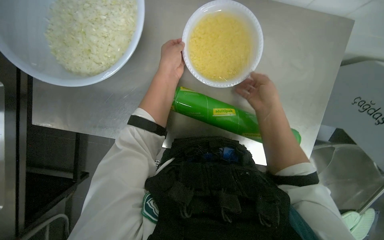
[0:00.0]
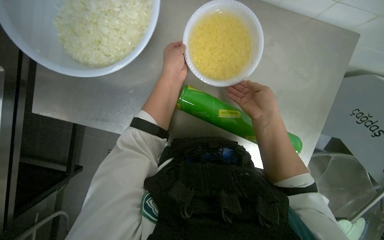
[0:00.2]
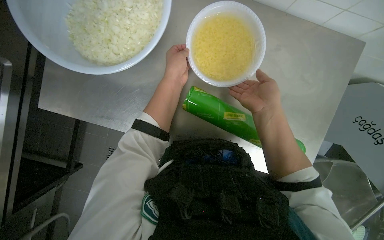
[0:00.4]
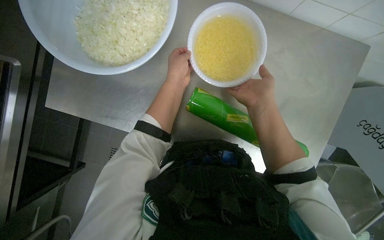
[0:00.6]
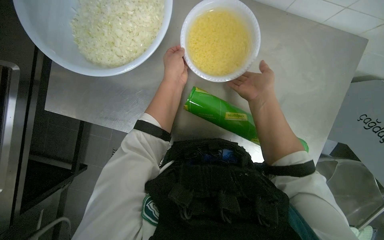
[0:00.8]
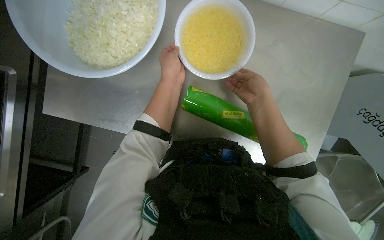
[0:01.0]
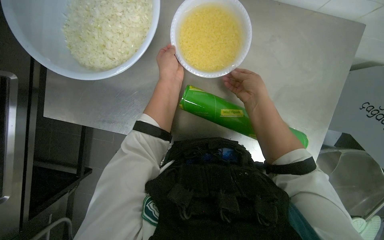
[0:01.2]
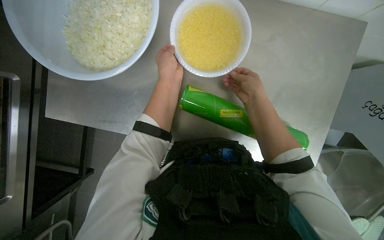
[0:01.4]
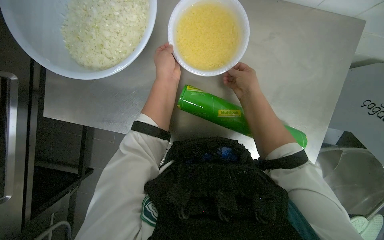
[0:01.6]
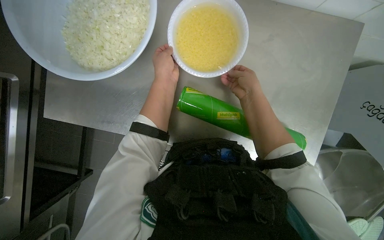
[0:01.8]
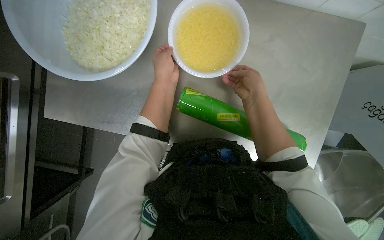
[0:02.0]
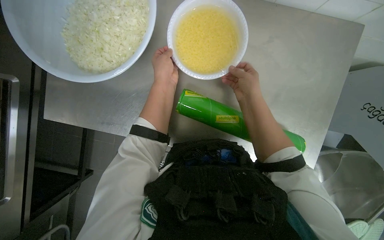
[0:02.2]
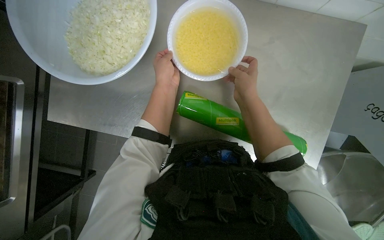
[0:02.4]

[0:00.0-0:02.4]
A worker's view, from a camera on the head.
Job: preparing food.
The whole recording: Covering bowl with plastic wrap. The worker unwraps plastic wrap and covers a bowl of chopped onions and other products.
1.2 to 2.4 s: The hands are busy where they are.

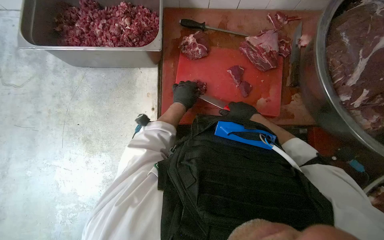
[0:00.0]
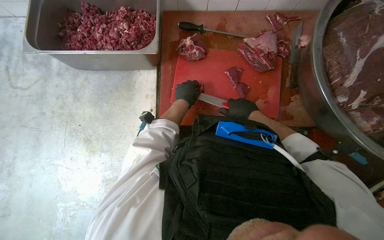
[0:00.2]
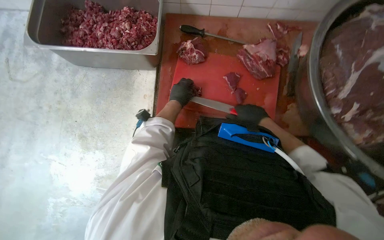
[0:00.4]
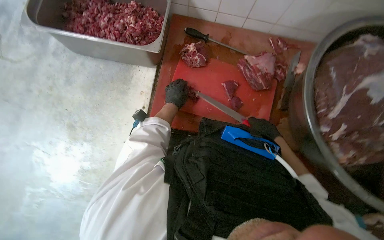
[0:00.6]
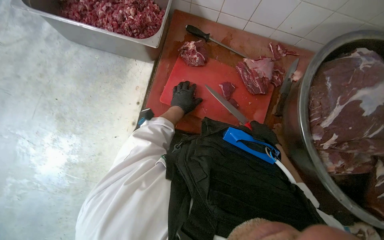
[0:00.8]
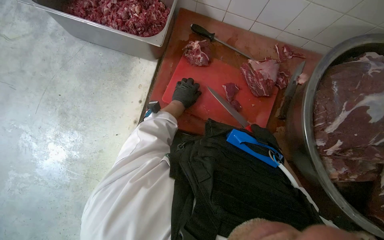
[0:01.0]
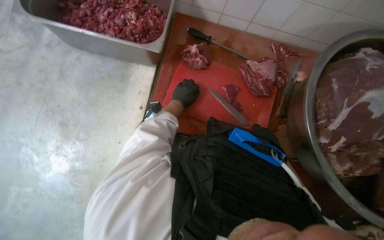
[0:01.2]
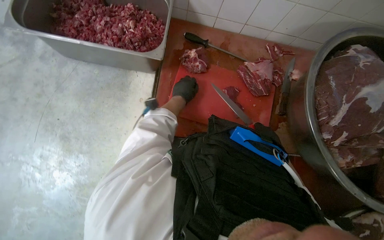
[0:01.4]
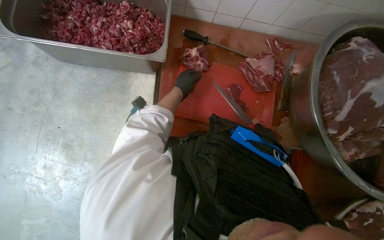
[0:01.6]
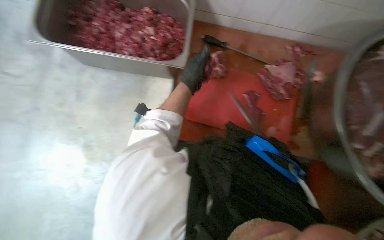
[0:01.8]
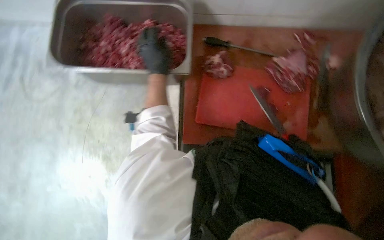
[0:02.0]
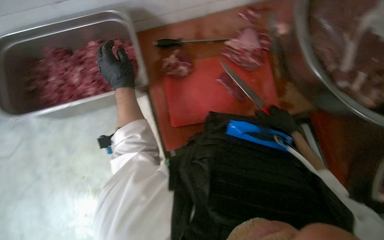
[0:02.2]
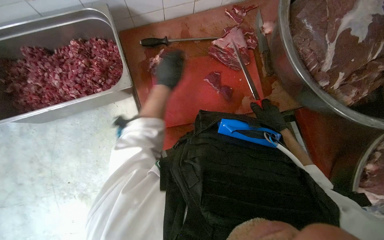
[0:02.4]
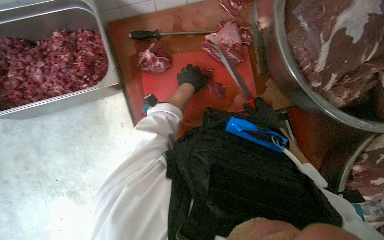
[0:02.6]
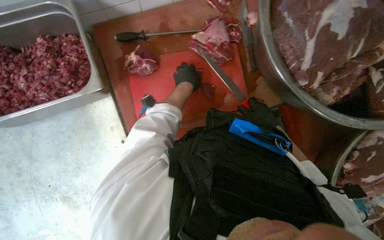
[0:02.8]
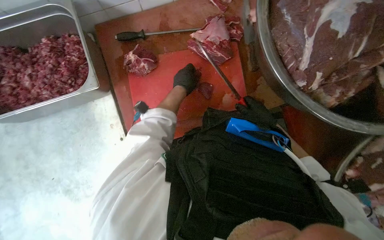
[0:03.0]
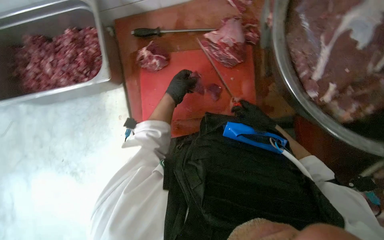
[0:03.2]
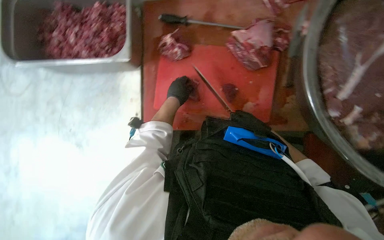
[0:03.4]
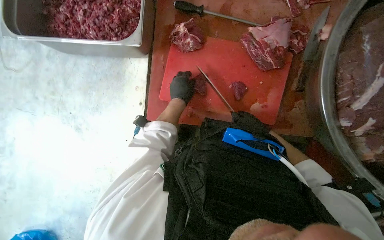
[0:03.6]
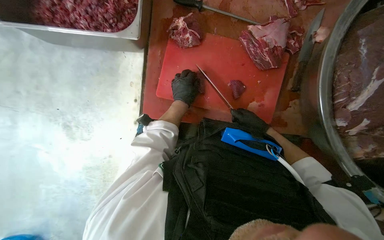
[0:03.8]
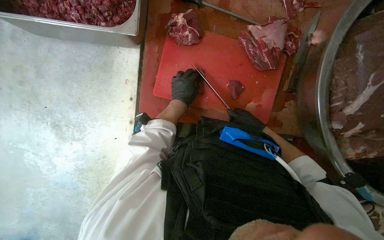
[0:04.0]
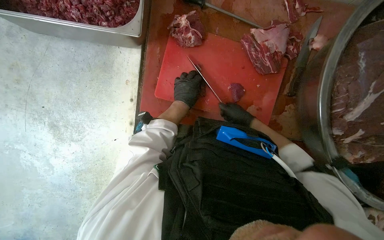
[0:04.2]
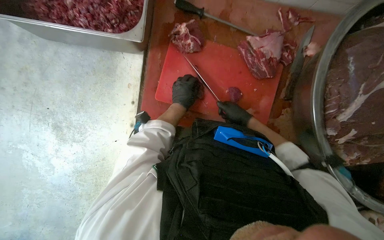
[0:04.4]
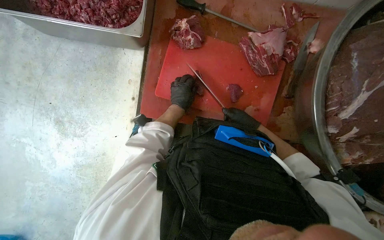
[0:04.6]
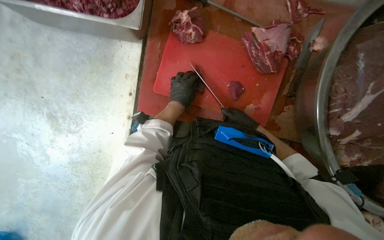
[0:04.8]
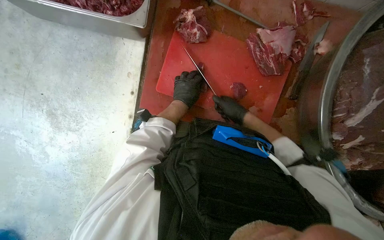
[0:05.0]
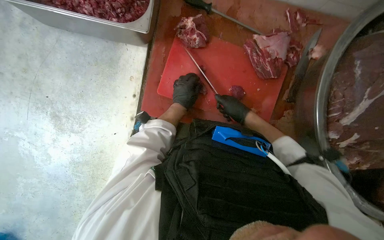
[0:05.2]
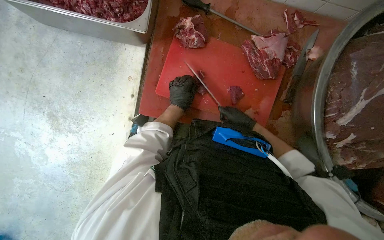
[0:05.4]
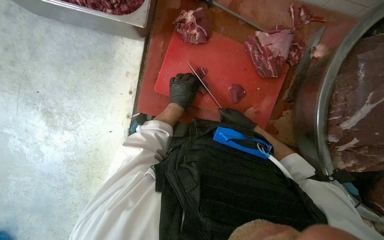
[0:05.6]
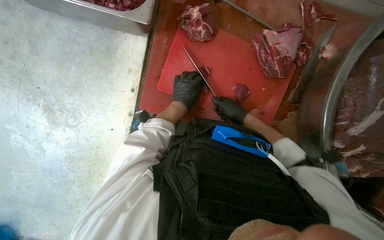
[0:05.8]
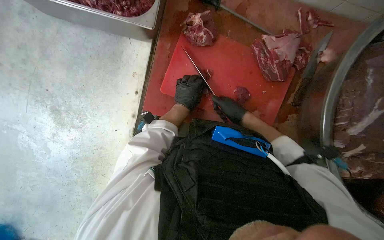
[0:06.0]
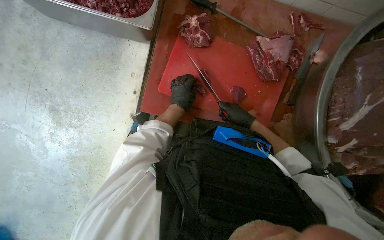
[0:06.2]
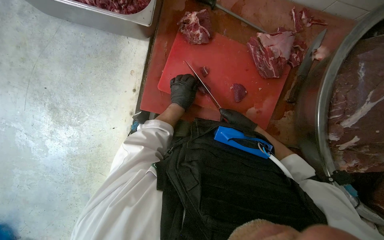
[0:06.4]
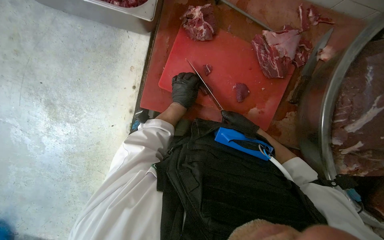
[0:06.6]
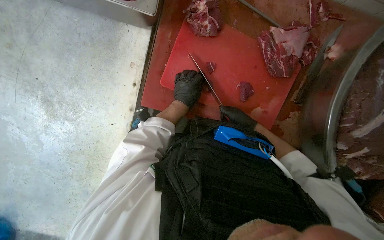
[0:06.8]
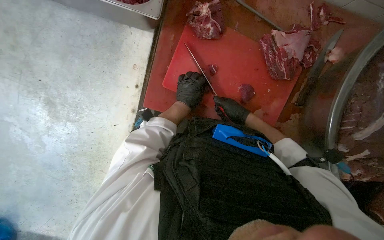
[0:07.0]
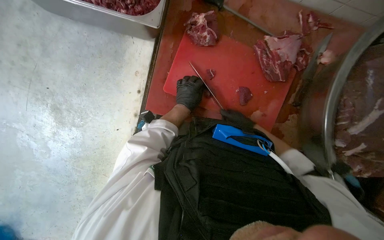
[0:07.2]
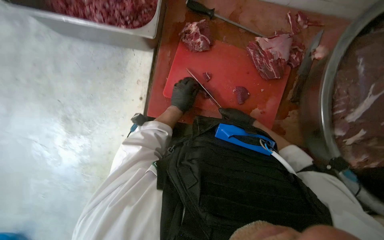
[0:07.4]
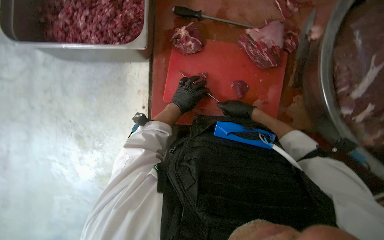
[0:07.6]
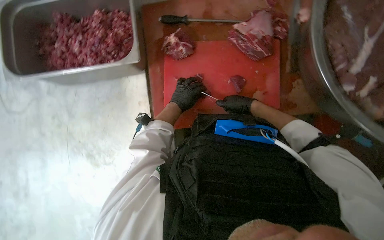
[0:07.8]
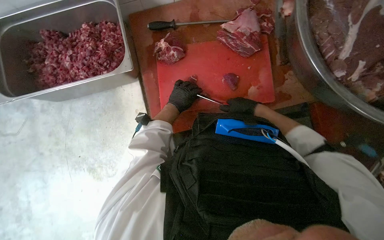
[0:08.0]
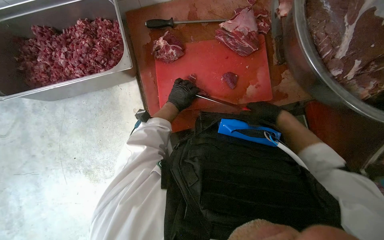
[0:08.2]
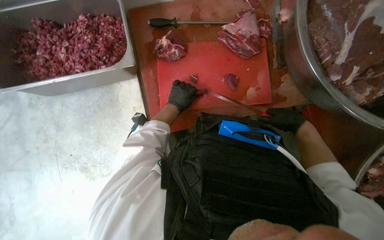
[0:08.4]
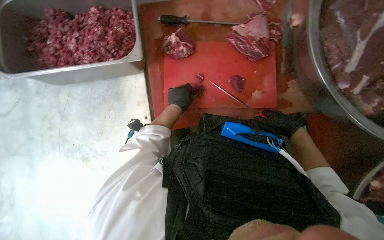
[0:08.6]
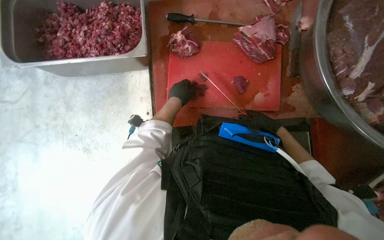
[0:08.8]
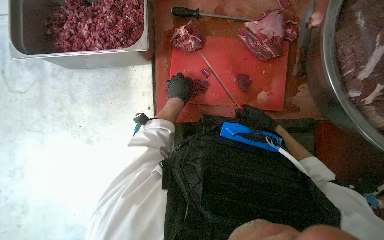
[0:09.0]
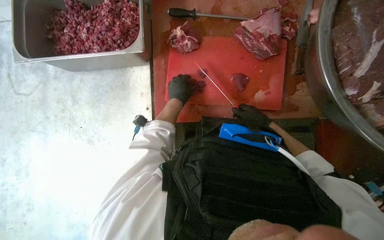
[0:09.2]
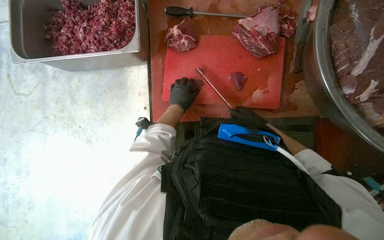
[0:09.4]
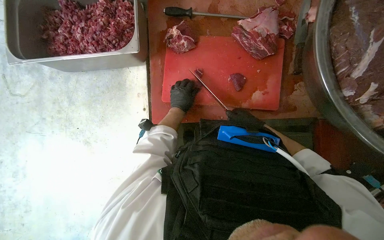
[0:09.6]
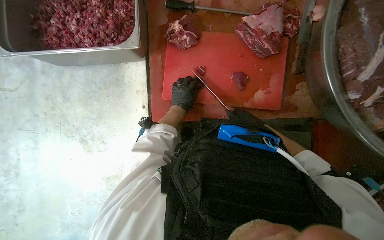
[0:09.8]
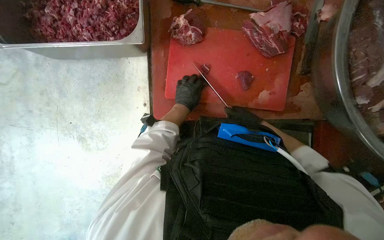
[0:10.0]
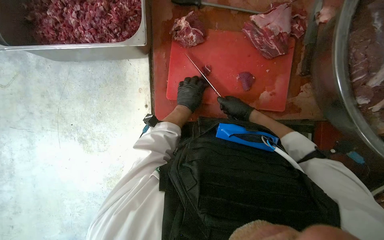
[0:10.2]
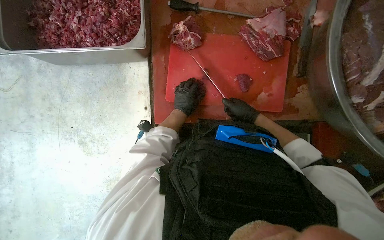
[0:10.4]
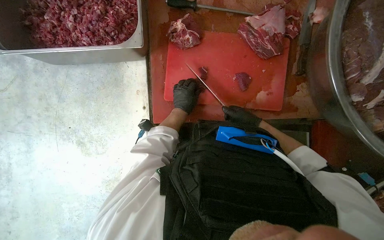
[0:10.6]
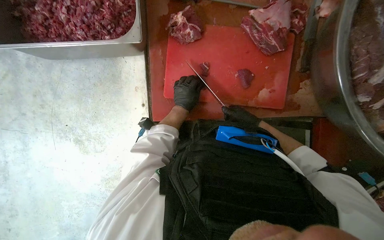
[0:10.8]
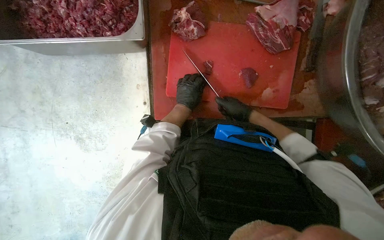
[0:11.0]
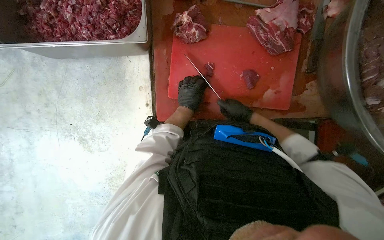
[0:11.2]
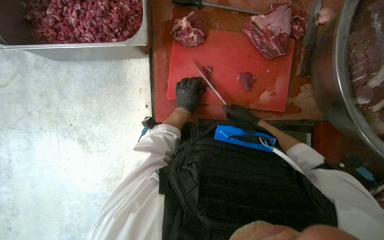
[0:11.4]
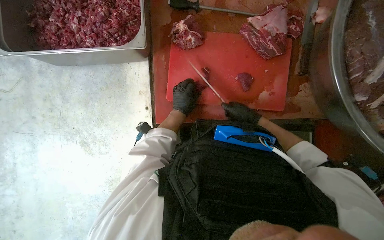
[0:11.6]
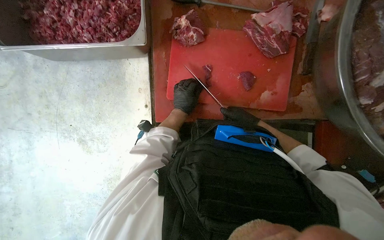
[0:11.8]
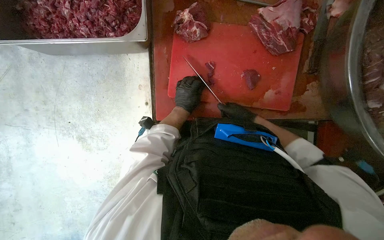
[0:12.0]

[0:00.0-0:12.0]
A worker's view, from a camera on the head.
Job: preparing food.
The whole recording: Cutting meat on a board. The worker cuts pieces of meat on a red chopping board with a knife.
3.0 to 4.4 s: The scene turns approximately 25 degrees clockwise in the picture.
4.4 to 6.0 s: The hands work in one place, with small movements.
10.4 to 12.0 s: The hands make small movements and keep their place.

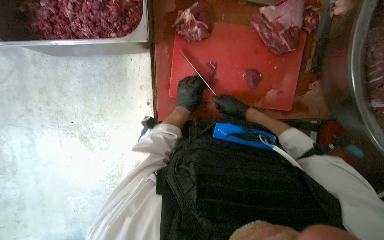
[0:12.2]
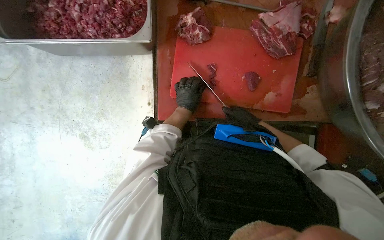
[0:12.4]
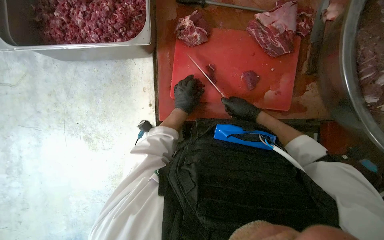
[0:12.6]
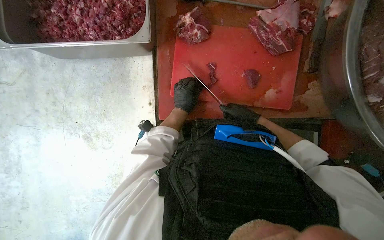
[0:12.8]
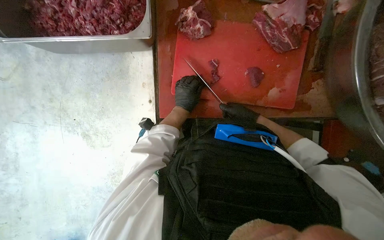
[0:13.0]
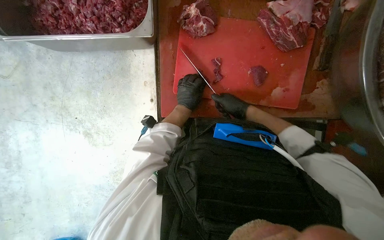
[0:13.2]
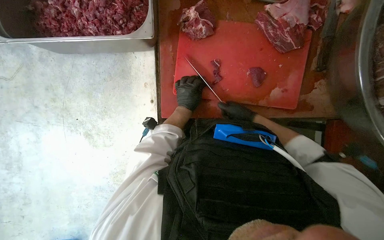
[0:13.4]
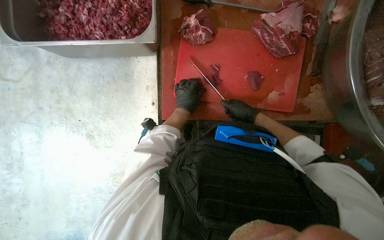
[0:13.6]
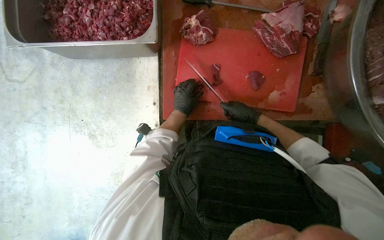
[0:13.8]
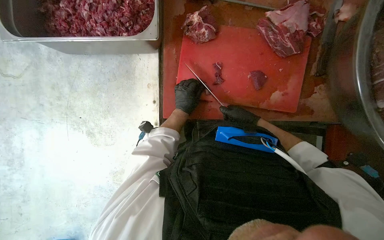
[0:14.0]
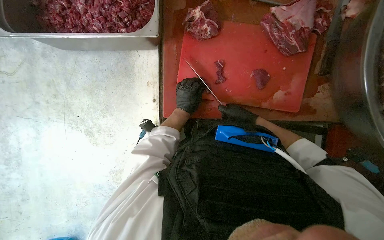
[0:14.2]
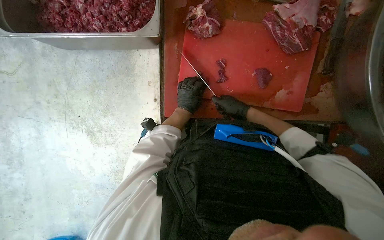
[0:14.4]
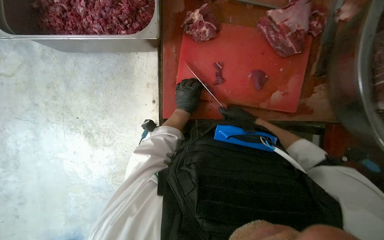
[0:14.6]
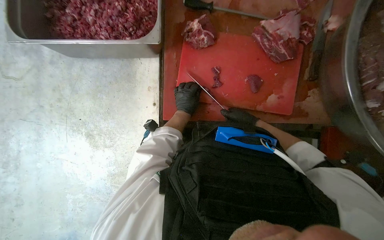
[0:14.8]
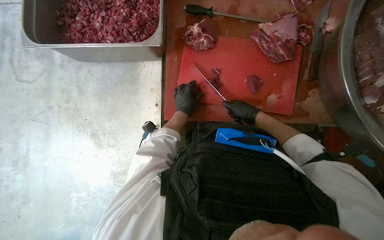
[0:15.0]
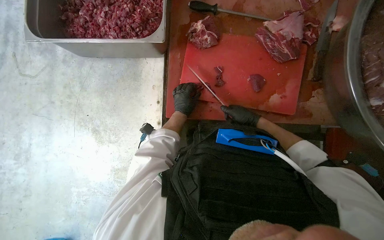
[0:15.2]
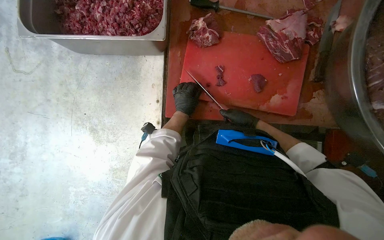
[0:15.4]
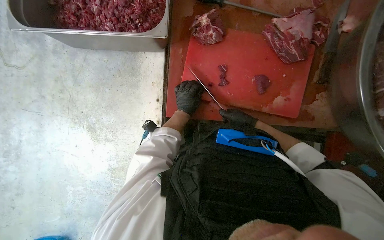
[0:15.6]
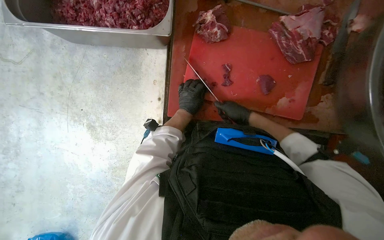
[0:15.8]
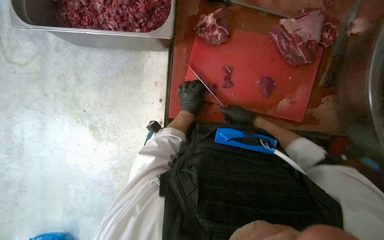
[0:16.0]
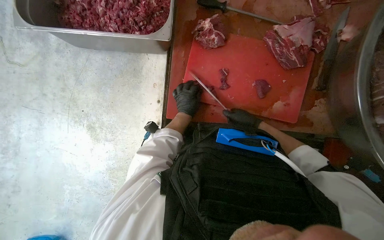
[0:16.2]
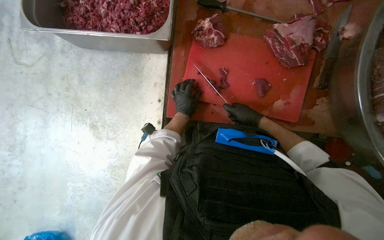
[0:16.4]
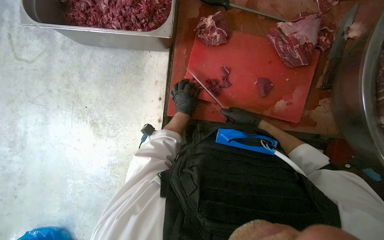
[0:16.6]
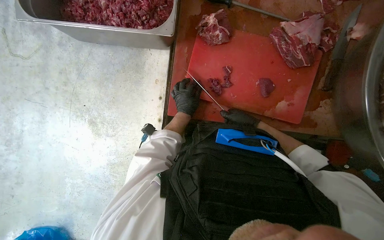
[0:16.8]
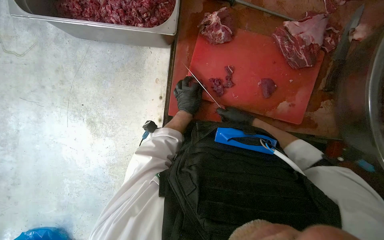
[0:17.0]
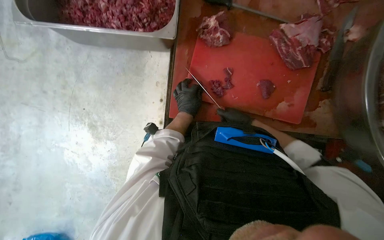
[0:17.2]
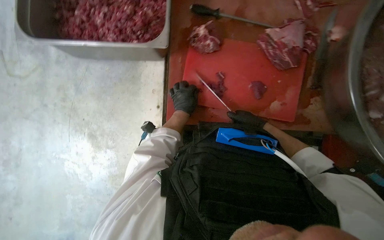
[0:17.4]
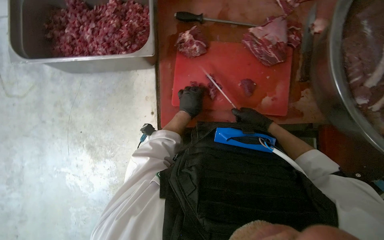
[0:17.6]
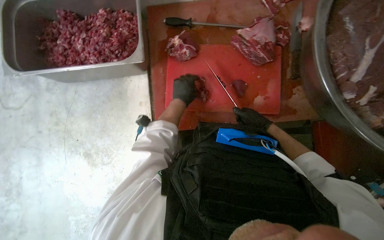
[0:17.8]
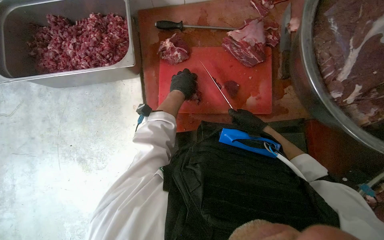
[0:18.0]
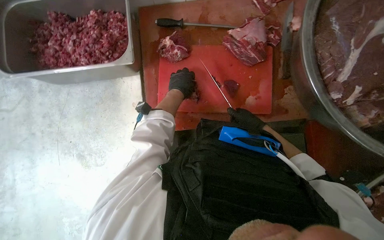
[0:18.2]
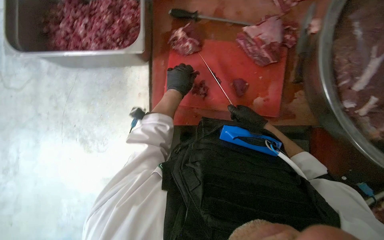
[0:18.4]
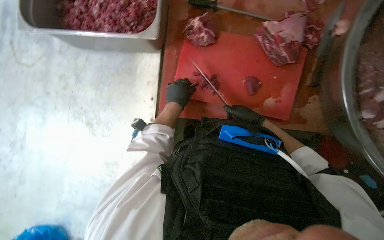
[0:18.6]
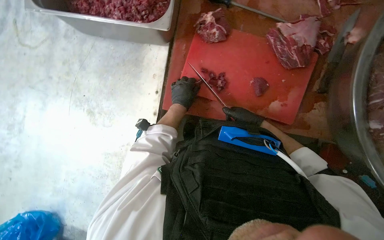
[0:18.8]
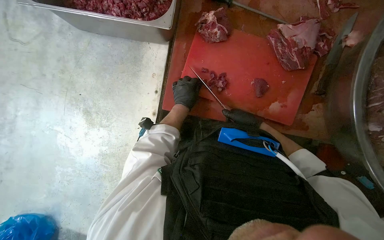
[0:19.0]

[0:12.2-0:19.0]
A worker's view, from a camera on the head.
Job: preparing food.
The whole recording: Cutting meat on a board. The worker cuts pieces of meat on a red chopping board with a knife.
12.2 to 16.2 s: The hands work in one place, with small movements.
16.2 to 17.6 s: The left hand heads nearer to the camera, covering approximately 10 cm.
